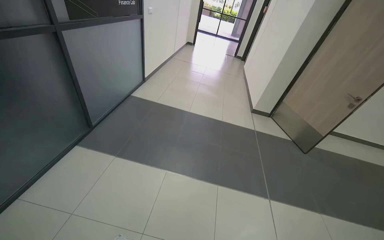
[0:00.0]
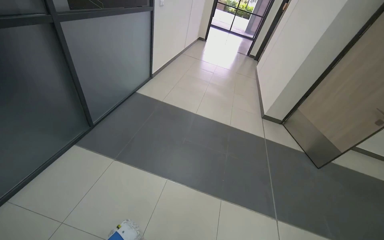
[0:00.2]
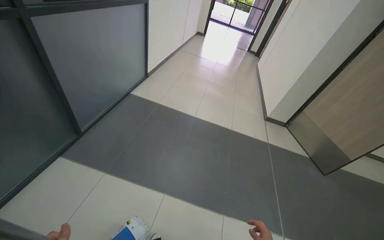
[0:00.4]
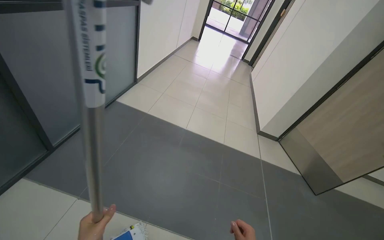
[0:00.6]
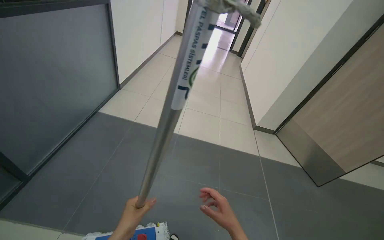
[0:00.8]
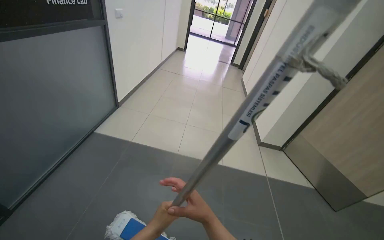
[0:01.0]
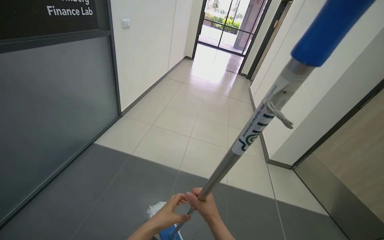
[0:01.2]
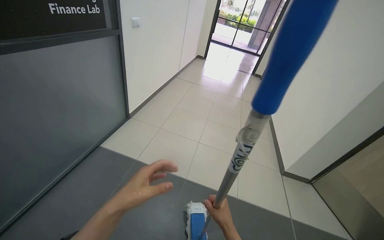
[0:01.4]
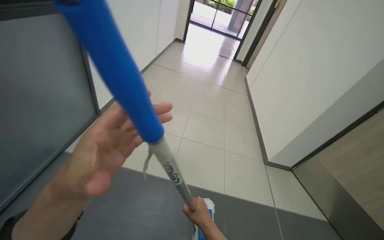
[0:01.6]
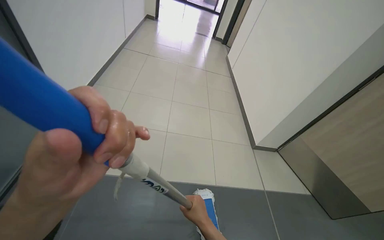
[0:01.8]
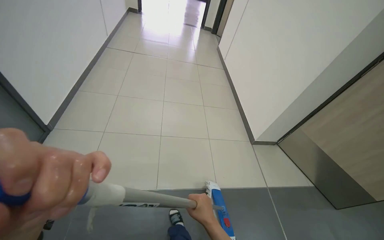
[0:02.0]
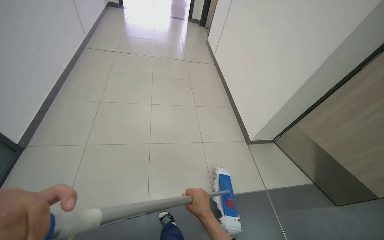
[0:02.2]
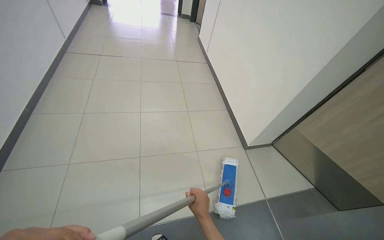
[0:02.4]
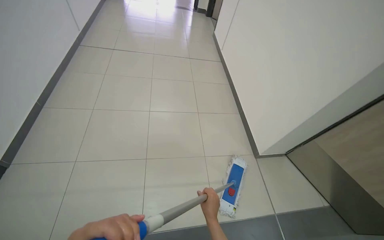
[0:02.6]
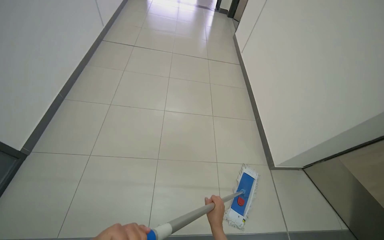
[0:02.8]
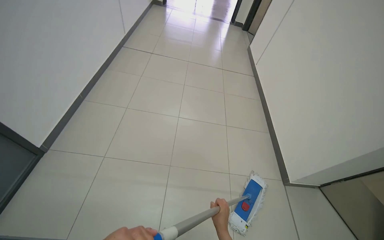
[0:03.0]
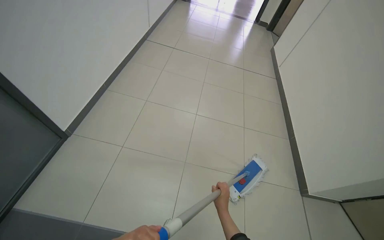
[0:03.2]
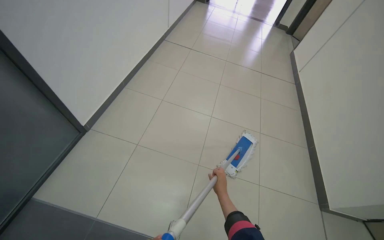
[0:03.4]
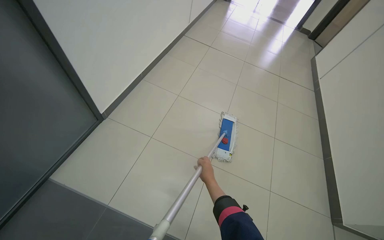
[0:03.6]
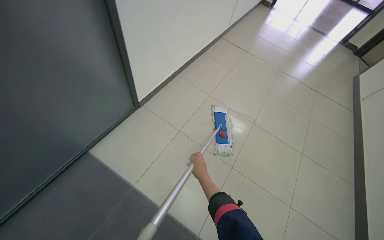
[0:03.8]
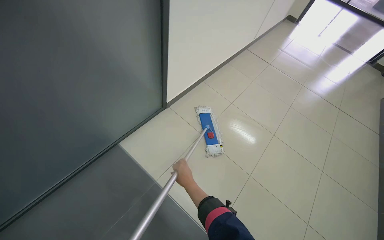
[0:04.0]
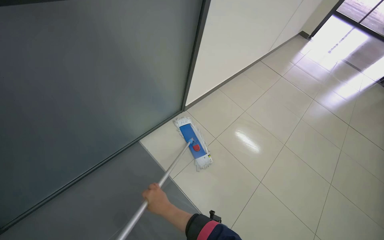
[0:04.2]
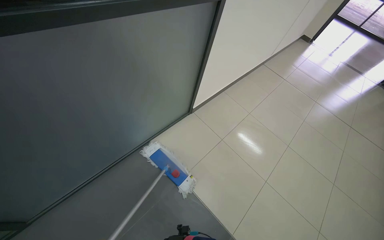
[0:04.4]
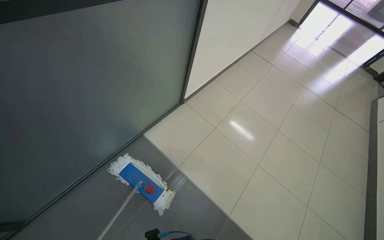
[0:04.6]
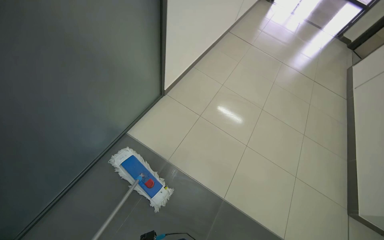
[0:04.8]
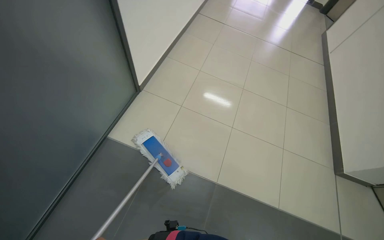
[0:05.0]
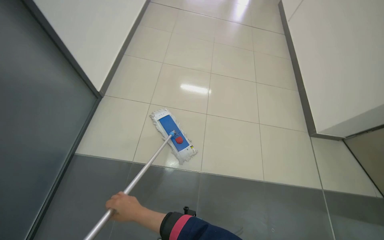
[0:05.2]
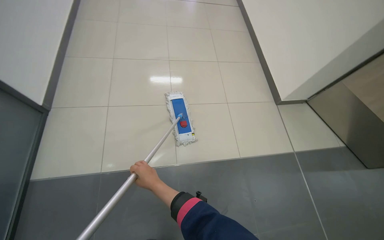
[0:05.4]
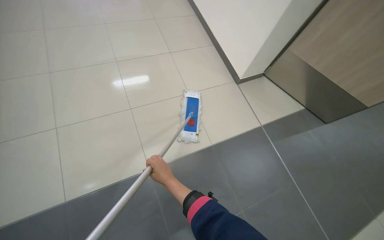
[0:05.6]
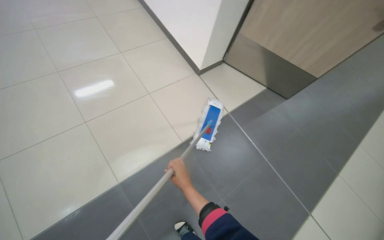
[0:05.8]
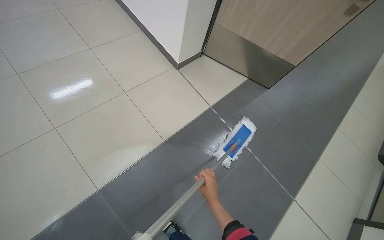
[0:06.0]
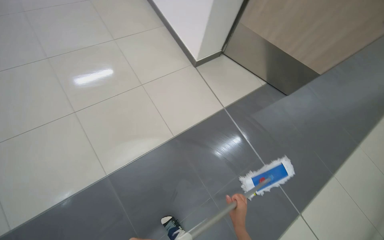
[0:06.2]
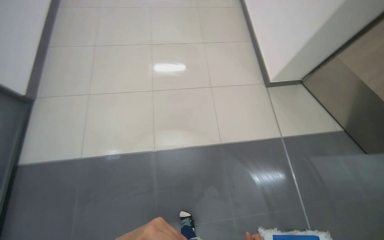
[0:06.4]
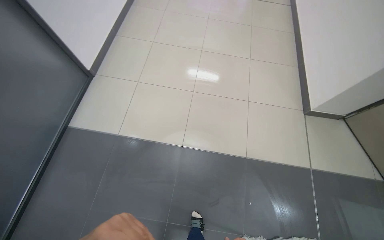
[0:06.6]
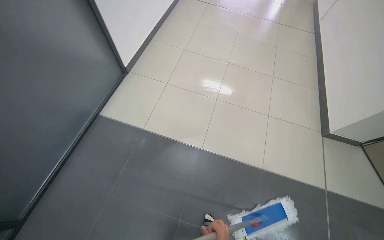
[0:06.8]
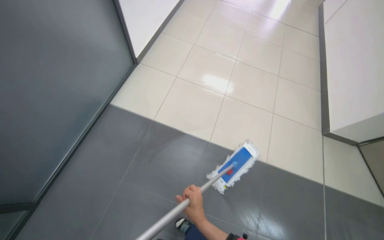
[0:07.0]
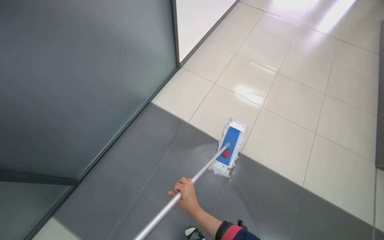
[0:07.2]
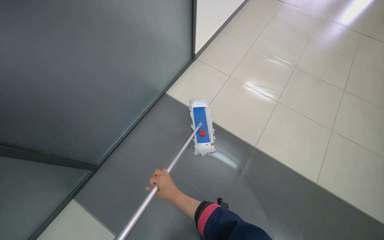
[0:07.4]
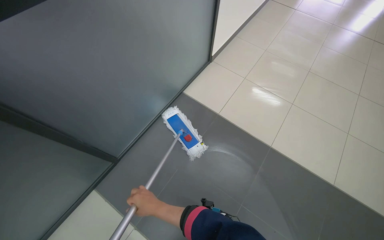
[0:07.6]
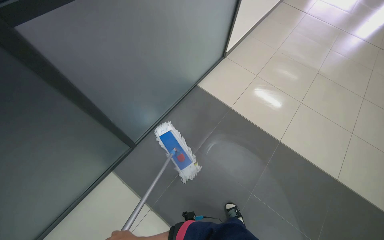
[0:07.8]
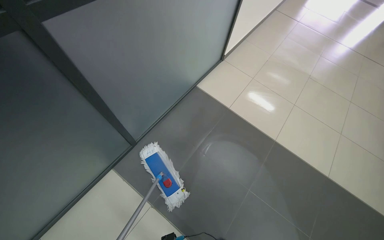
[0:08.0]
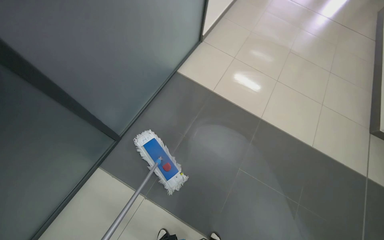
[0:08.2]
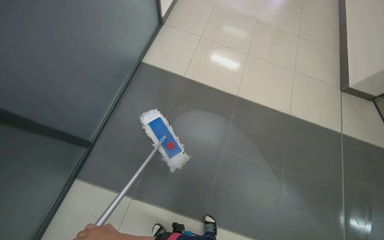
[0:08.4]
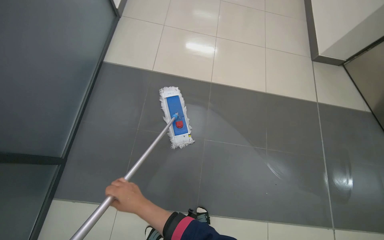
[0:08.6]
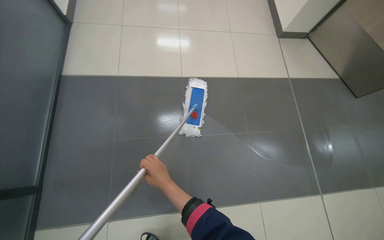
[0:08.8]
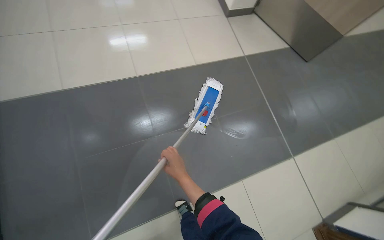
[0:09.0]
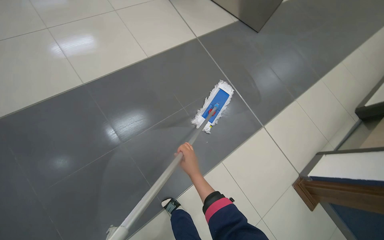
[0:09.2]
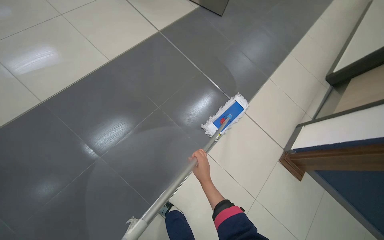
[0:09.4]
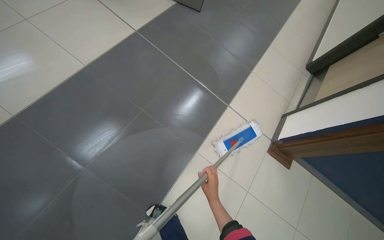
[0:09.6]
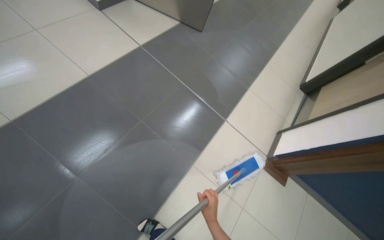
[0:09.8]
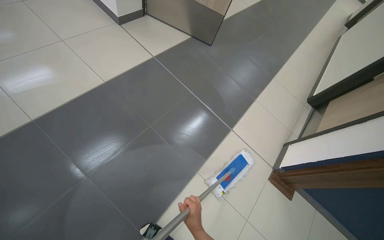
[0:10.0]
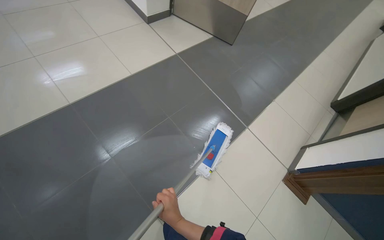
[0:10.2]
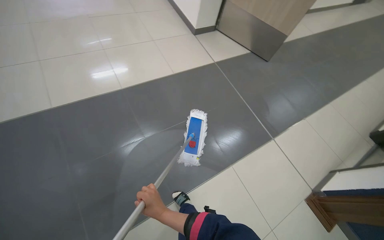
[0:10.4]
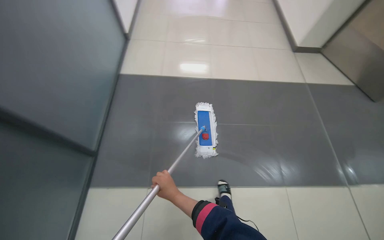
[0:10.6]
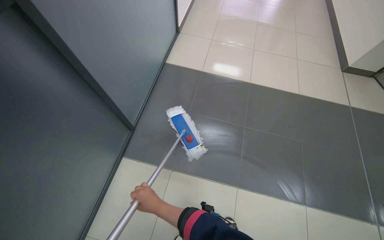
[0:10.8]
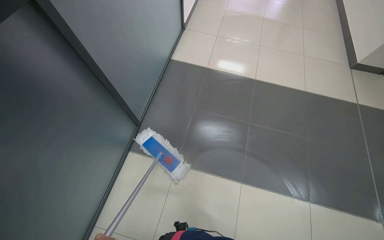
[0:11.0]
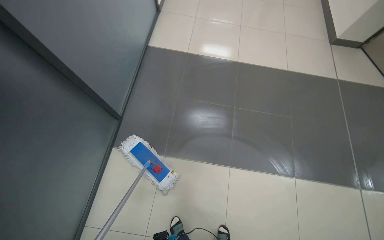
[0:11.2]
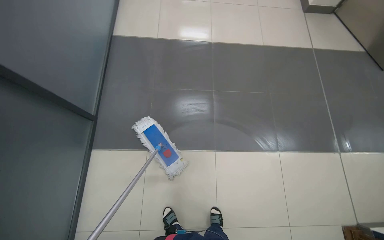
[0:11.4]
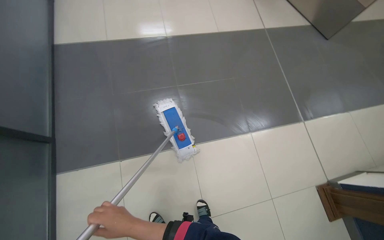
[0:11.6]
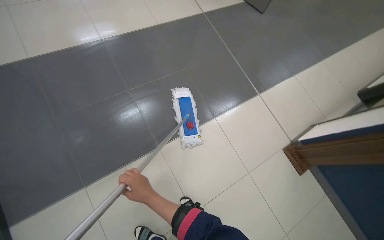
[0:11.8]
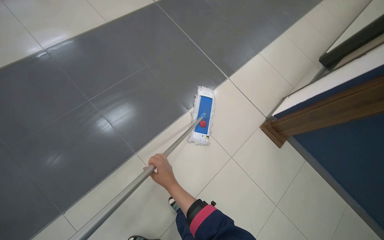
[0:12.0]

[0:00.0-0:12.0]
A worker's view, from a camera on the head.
Job: mopping floor.
The whole recording: Mopping hallway floor. The worker mops the tiled floor in the hallway.
0.0 to 1.6 s: The camera travels about 1.5 m.
1.6 to 3.0 s: The wearer moves approximately 60 cm.
3.0 to 4.4 s: The wearer moves roughly 50 cm. The head rotates roughly 40 degrees to the left.
7.6 to 9.0 s: The head travels about 60 cm.
10.4 to 12.0 s: The camera is carried approximately 50 cm. The head turns to the right by approximately 55 degrees. The camera pitches downward, by about 15 degrees.

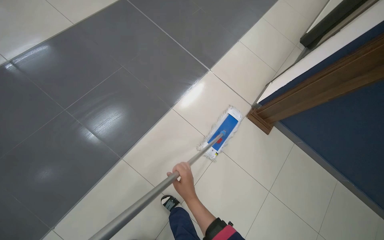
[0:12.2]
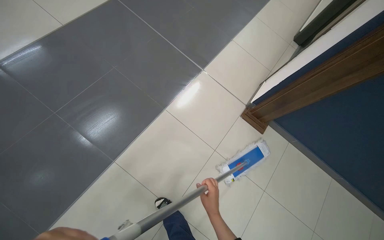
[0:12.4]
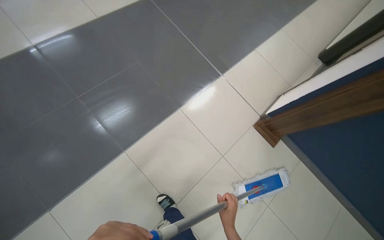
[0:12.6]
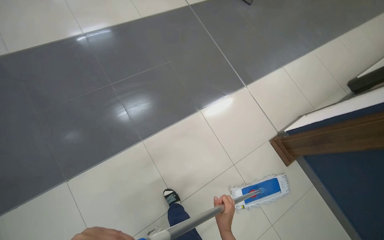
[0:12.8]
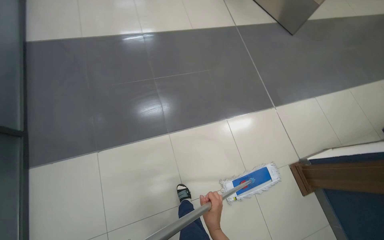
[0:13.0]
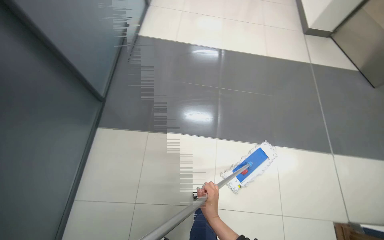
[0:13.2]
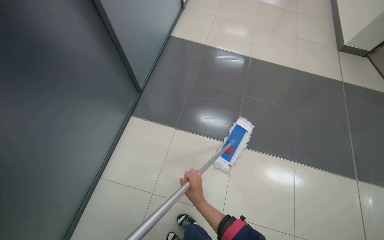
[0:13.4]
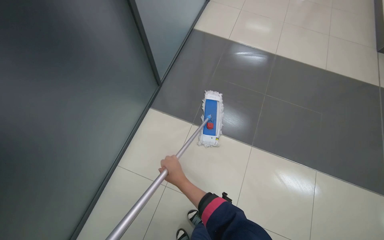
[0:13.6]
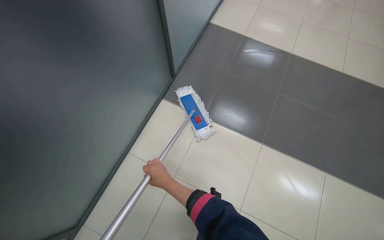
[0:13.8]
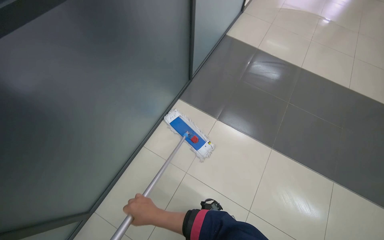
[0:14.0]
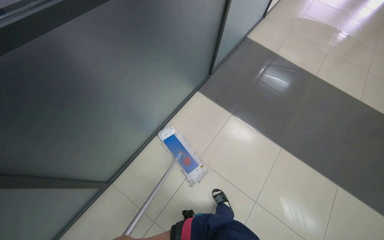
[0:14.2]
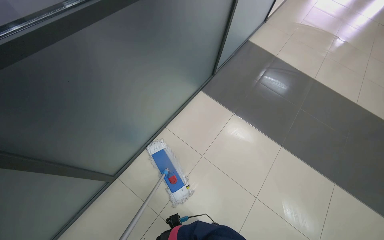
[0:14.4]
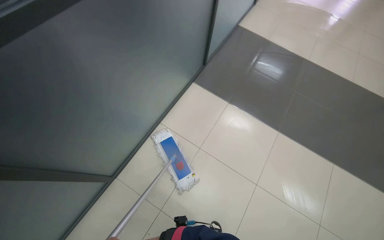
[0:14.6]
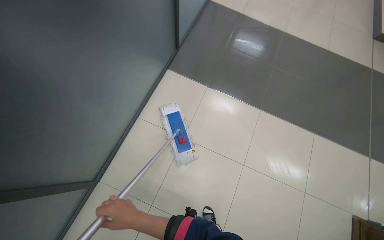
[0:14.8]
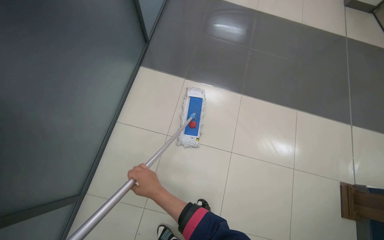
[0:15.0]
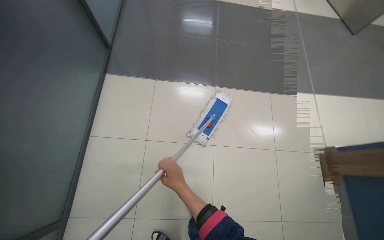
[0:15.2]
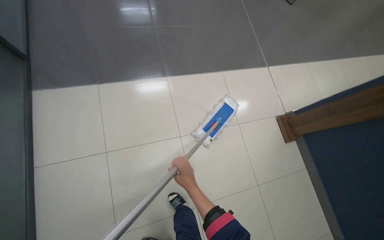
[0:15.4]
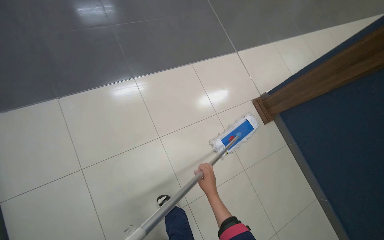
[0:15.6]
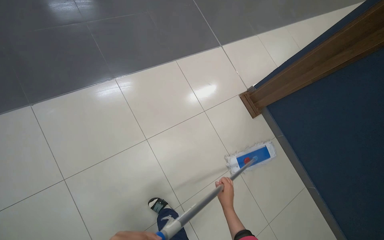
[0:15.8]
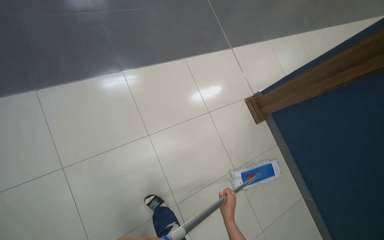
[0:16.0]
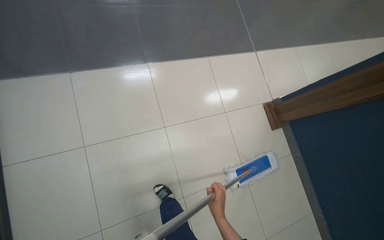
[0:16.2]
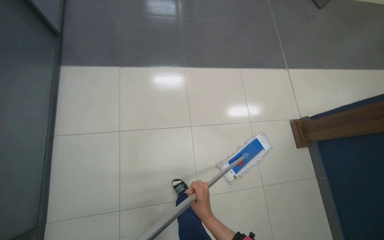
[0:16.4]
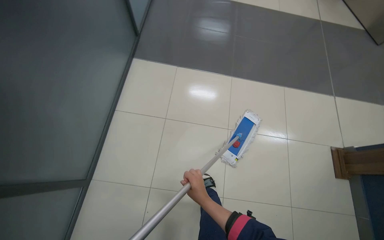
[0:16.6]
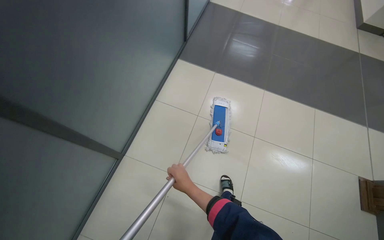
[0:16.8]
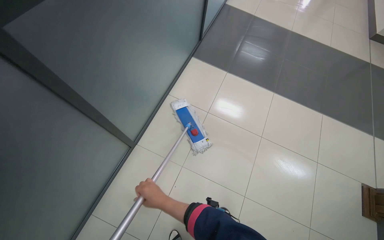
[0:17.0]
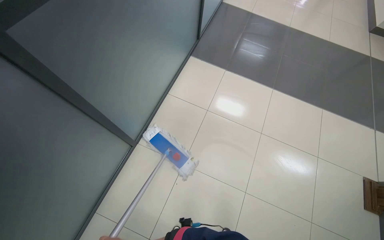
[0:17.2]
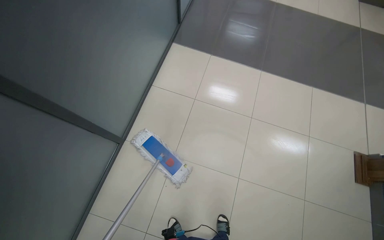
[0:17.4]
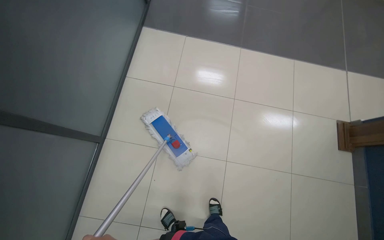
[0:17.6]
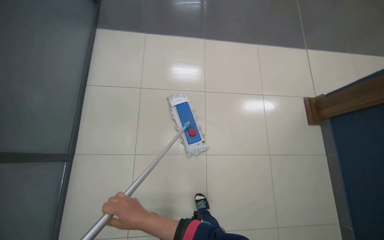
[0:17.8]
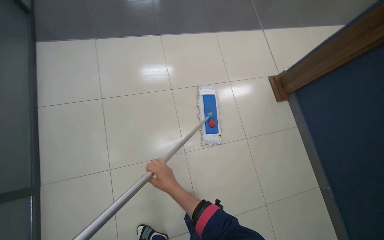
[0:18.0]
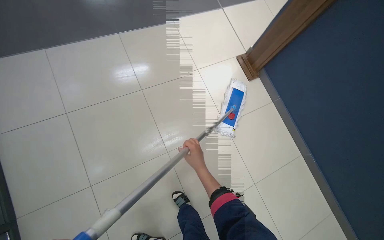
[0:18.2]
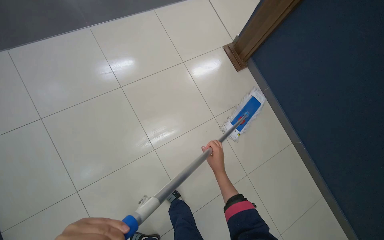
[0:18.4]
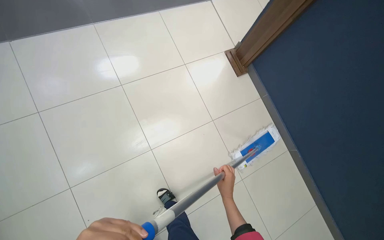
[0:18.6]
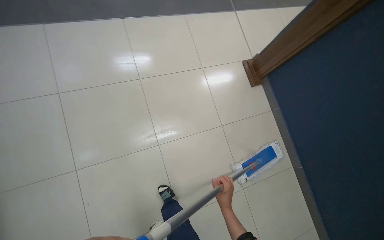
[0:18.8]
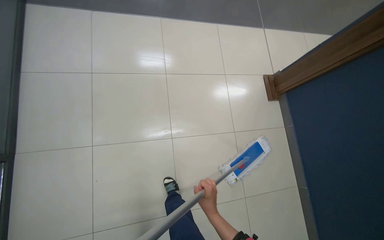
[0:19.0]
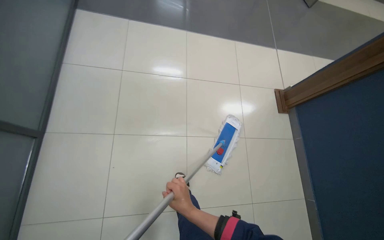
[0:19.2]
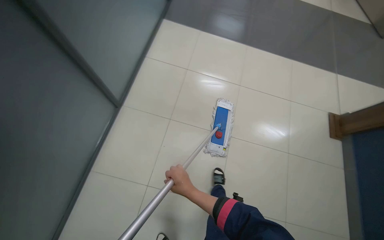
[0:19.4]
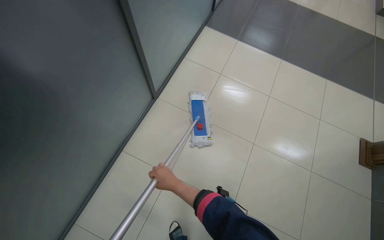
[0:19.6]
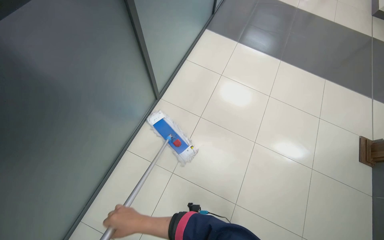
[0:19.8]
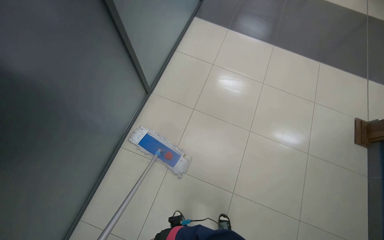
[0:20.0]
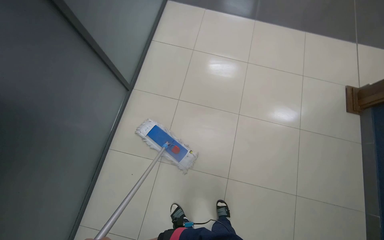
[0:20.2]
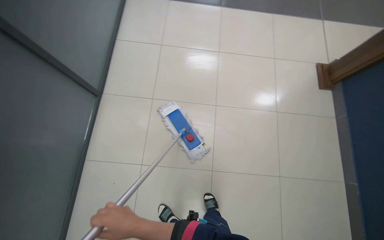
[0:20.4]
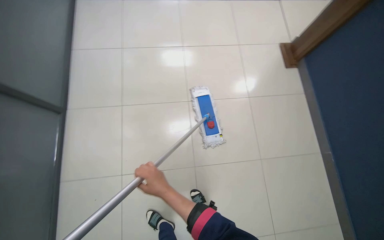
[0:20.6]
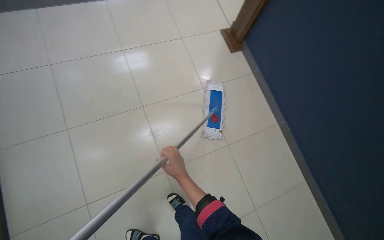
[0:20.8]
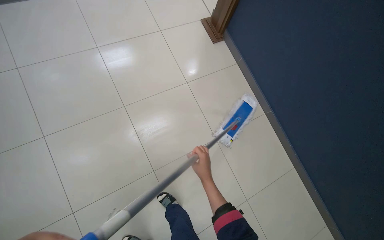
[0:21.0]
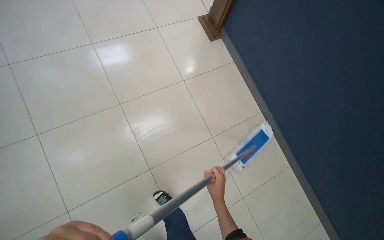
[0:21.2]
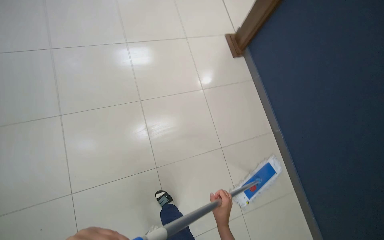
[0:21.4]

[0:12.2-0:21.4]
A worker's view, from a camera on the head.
Job: mopping floor.
The whole recording: Mopping hallway floor. The worker mops the tiled floor in the hallway.
12.2 to 13.8 s: The camera is carried approximately 50 cm. The wearer looks some 75 degrees further to the left. The wearer looks some 10 degrees further upward.
15.2 to 16.8 s: The wearer moves some 70 cm. The head turns to the left by some 55 degrees. The camera pitches upward, by roughly 25 degrees.
16.8 to 18.4 s: The camera travels about 50 cm. The head rotates some 50 degrees to the right. The view tilts about 15 degrees downward.
18.4 to 19.8 s: The camera is carried some 60 cm. The wearer looks approximately 50 degrees further to the left.
